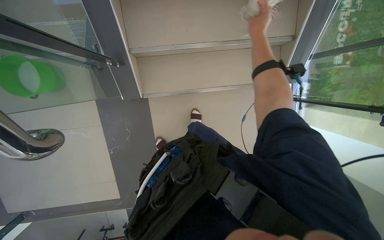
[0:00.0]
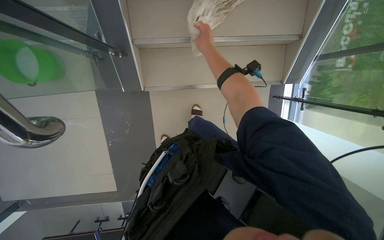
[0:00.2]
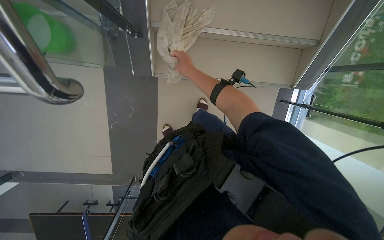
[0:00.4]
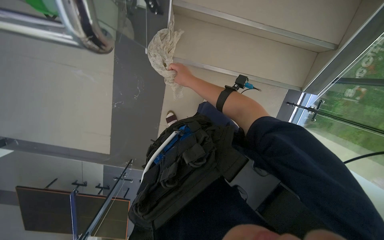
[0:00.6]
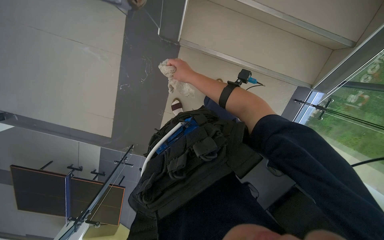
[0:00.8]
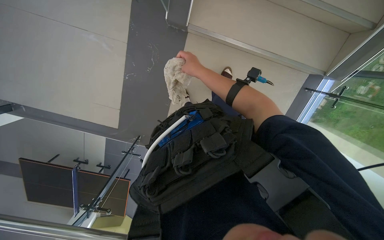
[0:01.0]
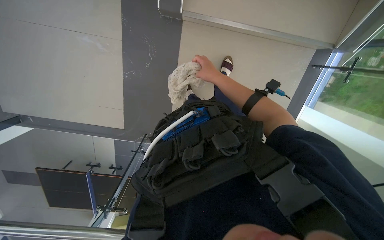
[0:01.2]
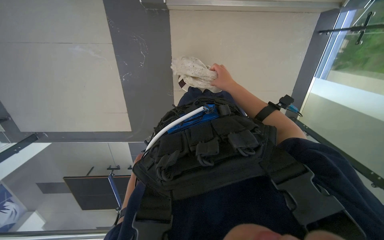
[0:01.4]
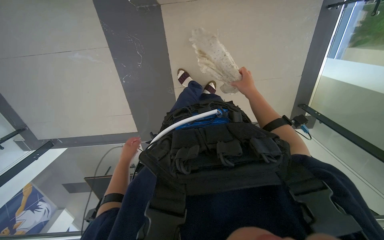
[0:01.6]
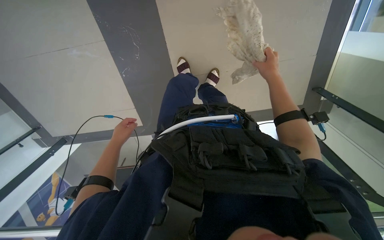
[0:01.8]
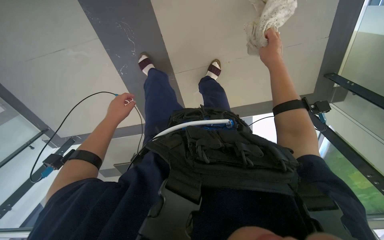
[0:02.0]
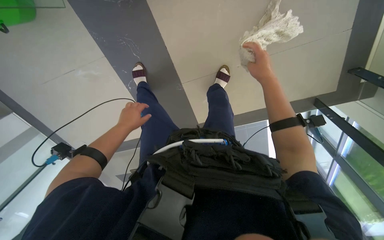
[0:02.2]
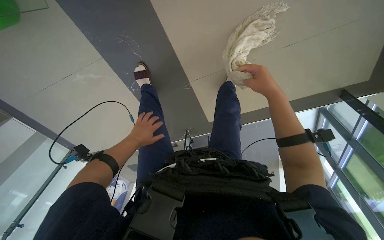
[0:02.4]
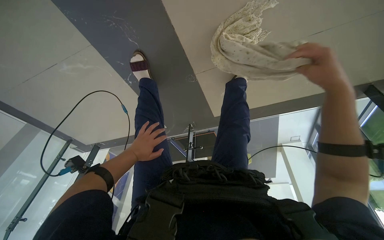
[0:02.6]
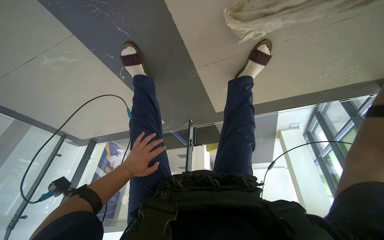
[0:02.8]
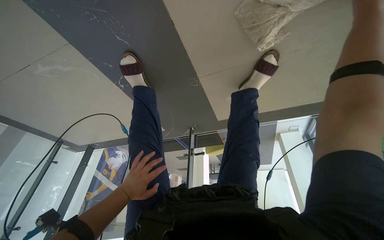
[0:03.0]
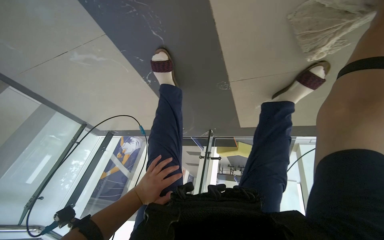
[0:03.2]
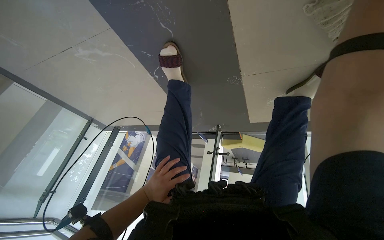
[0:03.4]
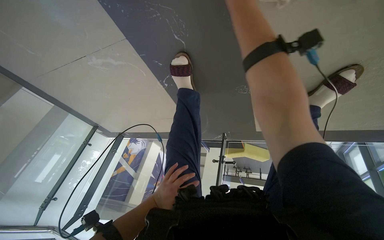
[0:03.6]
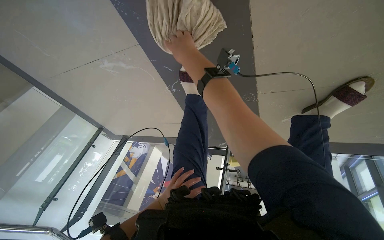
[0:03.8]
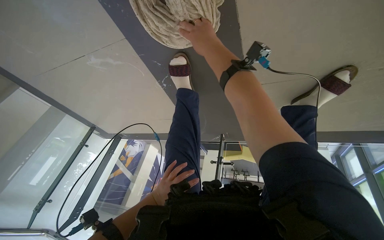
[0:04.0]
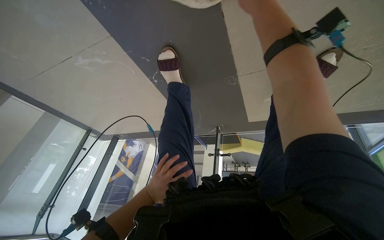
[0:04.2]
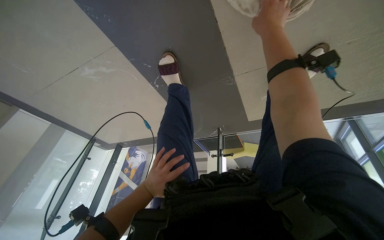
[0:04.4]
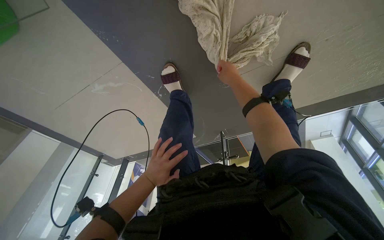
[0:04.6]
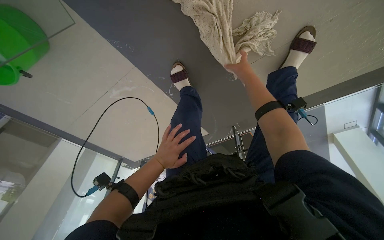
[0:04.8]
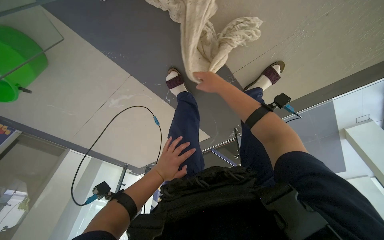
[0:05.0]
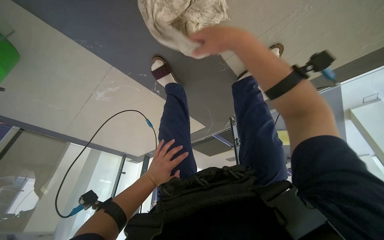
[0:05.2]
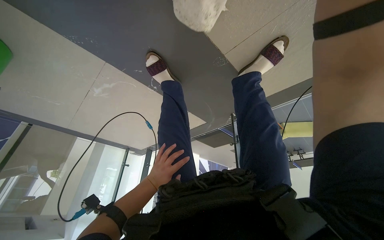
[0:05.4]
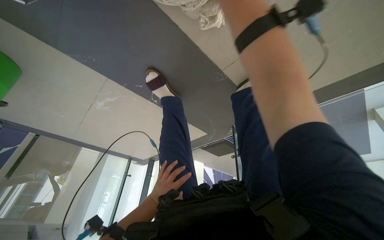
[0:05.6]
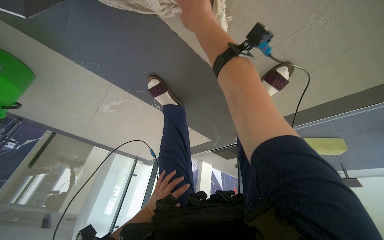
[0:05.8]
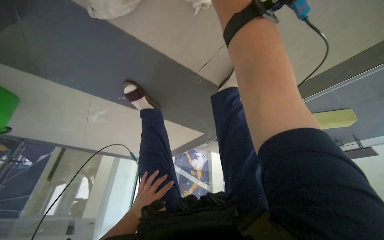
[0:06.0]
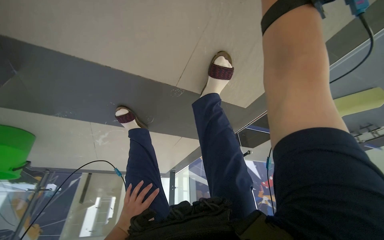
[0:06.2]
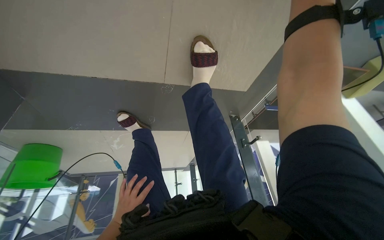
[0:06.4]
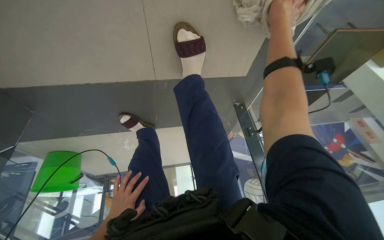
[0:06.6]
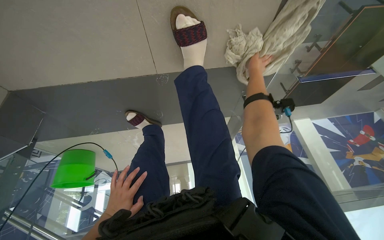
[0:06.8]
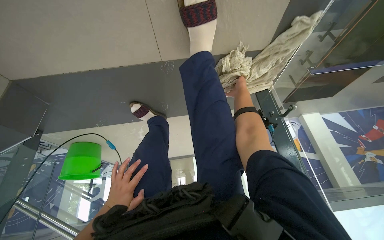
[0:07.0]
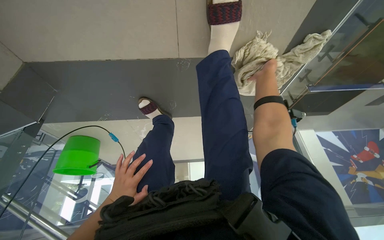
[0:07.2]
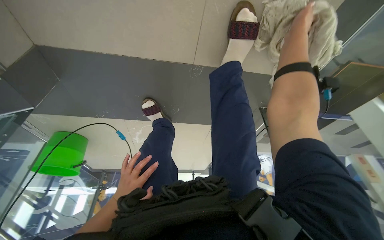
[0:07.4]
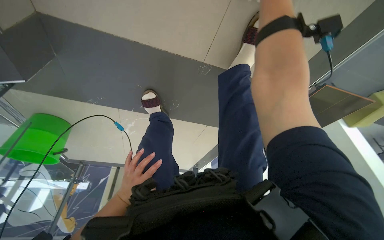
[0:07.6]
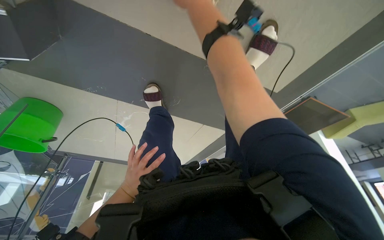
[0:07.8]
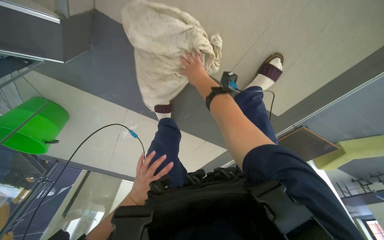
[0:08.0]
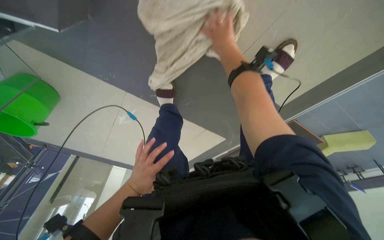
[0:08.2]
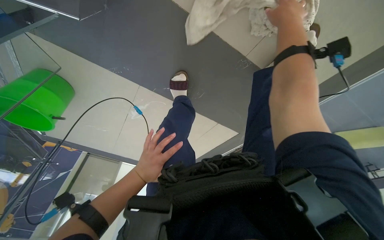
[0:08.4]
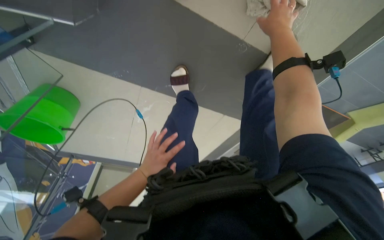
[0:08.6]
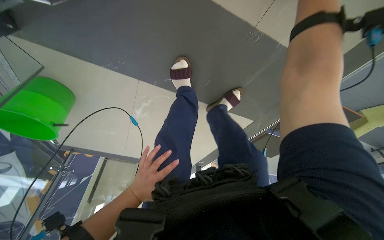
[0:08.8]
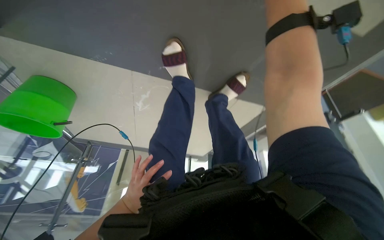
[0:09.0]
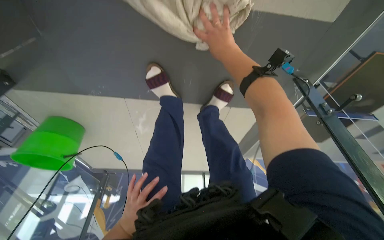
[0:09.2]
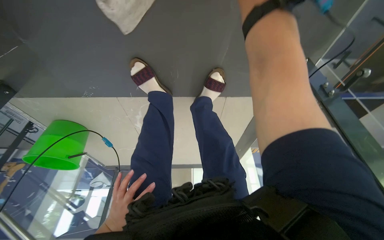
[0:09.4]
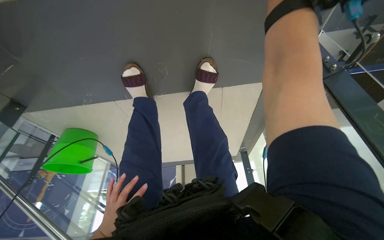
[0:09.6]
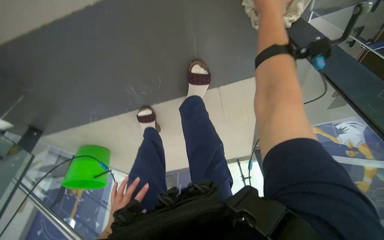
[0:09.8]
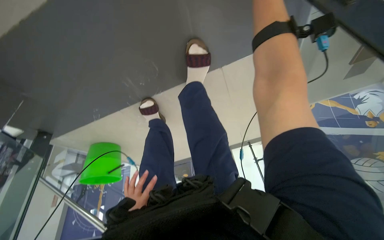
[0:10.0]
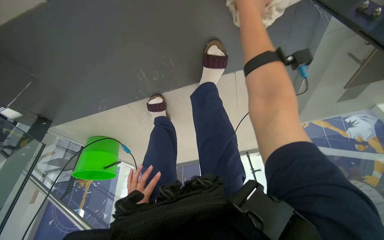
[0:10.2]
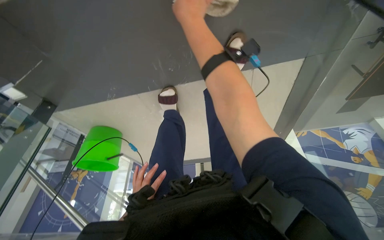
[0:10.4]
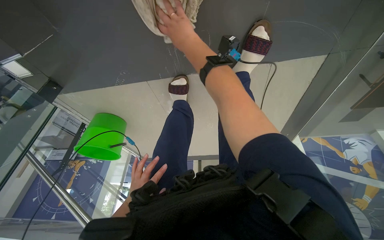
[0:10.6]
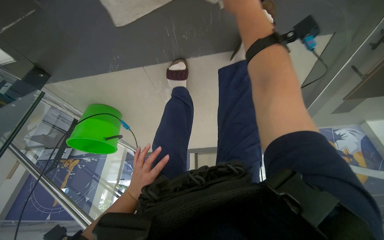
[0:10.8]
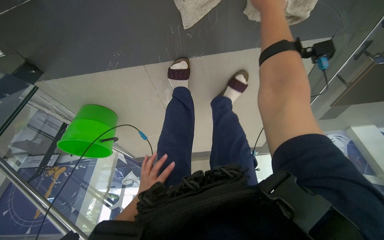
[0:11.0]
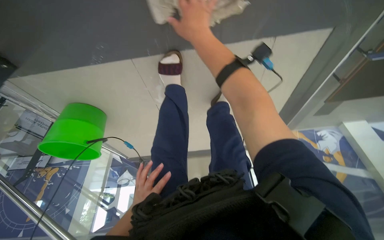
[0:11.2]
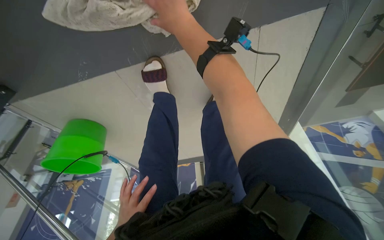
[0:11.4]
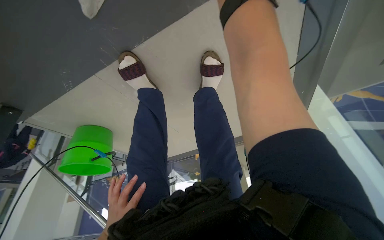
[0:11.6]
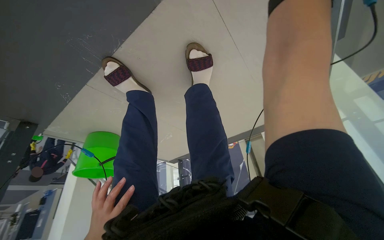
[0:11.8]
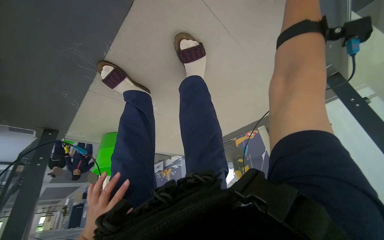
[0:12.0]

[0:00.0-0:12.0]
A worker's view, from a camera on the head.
Job: wiping surfaces.
The whole recording: Wiping glass railings. The worker wipes the glass railings and adjacent surfaces with a cloth.
0:00.0 to 0:01.6: The wearer looks roughly 15 degrees further downward. The right hand goes about 40 cm down the picture and farther from the camera, and goes to the left and returns, approximately 35 cm each way.
0:04.4 to 0:06.0: The view pans to the left by some 20 degrees.
0:09.0 to 0:10.4: The view swings about 25 degrees to the left.
0:10.4 to 0:12.0: The camera travels about 50 cm. The view swings some 20 degrees to the left.

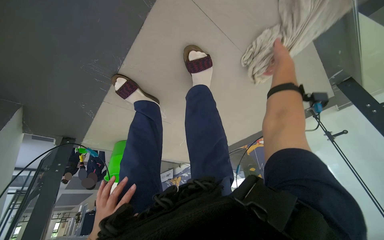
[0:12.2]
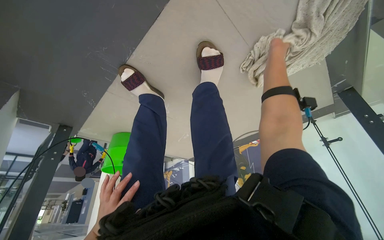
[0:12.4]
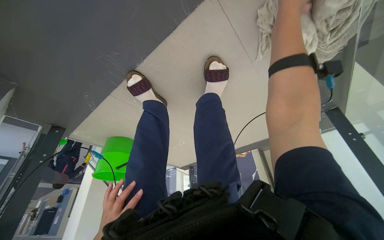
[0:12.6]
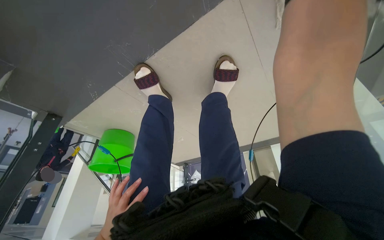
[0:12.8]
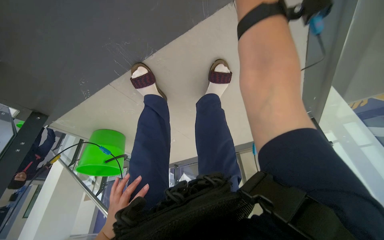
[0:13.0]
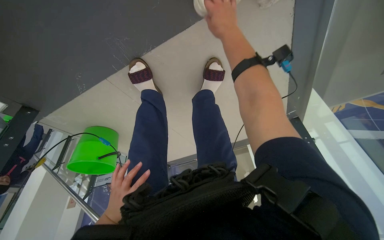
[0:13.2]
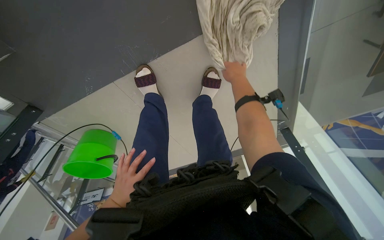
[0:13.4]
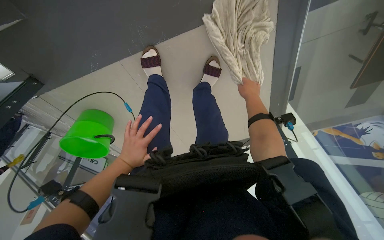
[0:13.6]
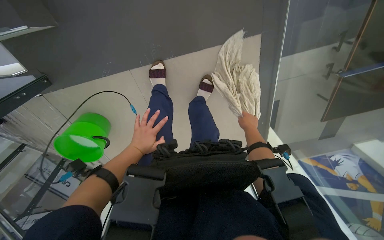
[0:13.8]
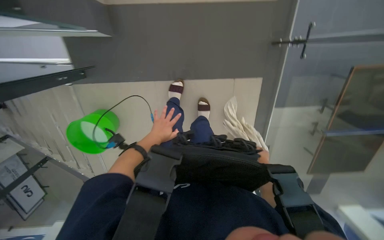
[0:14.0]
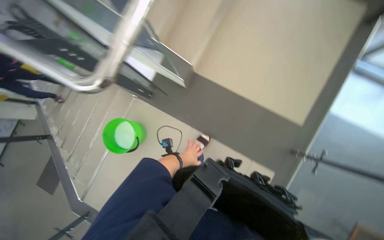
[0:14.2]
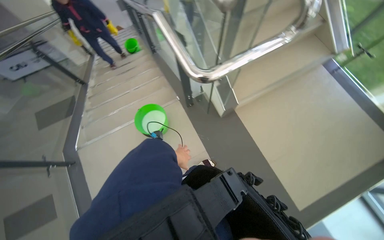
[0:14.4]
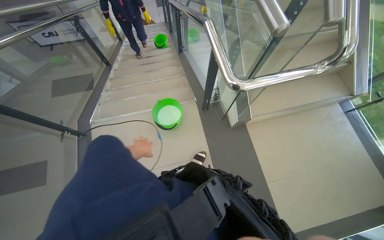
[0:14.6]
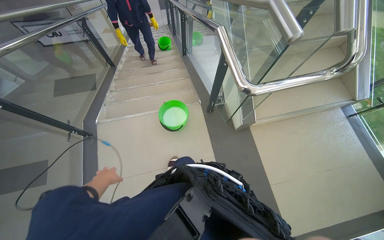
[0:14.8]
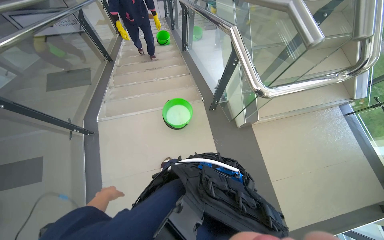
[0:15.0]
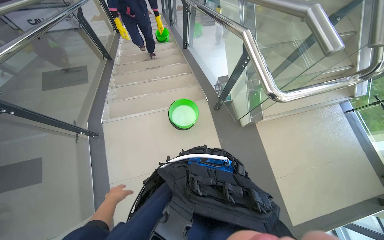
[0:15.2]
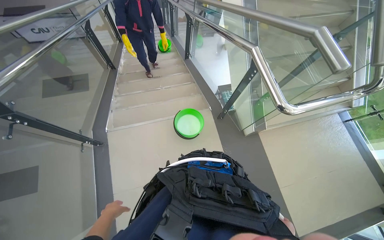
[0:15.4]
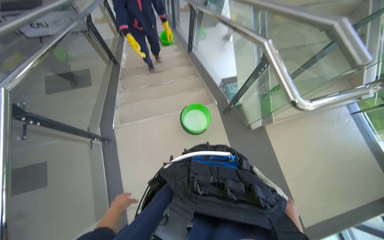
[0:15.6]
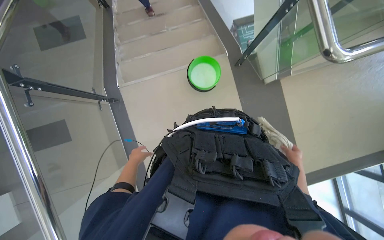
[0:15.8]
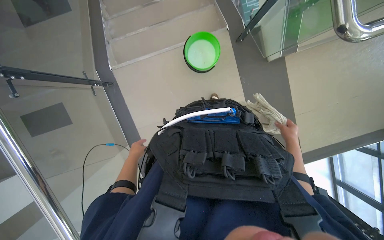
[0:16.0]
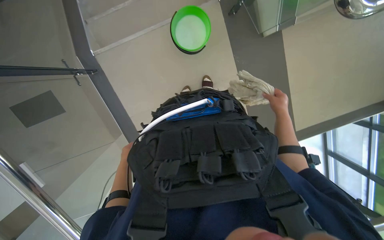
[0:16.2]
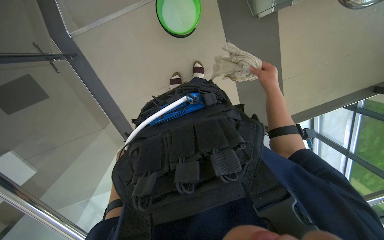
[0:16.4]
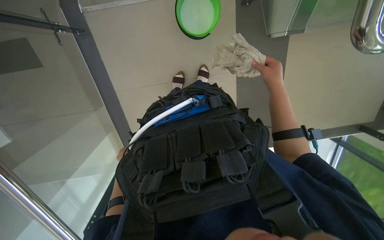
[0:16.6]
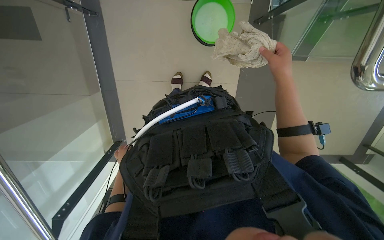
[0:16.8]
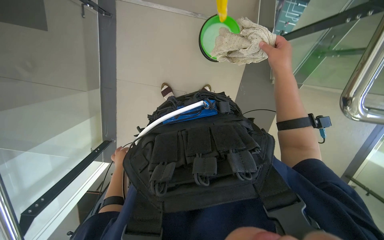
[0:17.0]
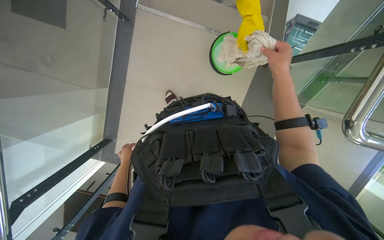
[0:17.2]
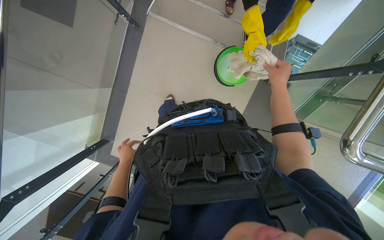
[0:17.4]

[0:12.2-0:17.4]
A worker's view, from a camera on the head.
Job: wiping surfaces.
The whole recording: Wiping glass railings. The worker wipes the glass railings and adjacent surfaces with a cloth.
0:12.2 to 0:14.0: The camera travels approximately 70 cm. The camera is aimed some 30 degrees further to the right. The wearer looks approximately 35 degrees further upward. The scene rotates clockwise by approximately 35 degrees.
0:14.0 to 0:15.6: The wearer moves about 90 cm. The view tips upward by roughly 35 degrees. Everything in view rotates about 80 degrees clockwise.
0:15.6 to 0:17.4: The view tilts roughly 30 degrees downward. Everything in view rotates roughly 35 degrees clockwise.

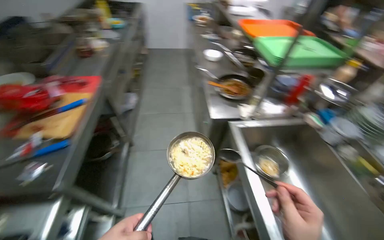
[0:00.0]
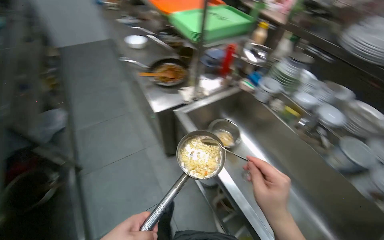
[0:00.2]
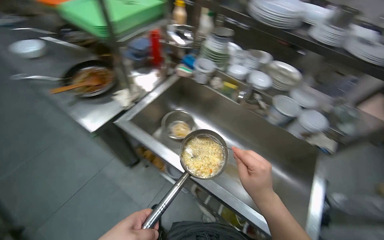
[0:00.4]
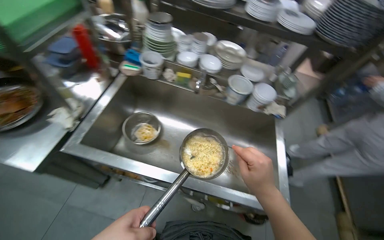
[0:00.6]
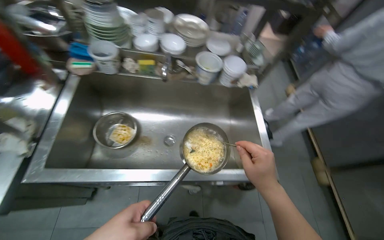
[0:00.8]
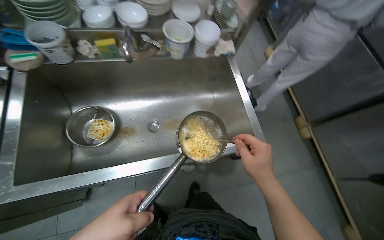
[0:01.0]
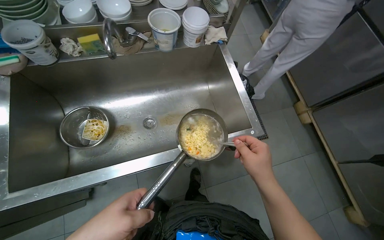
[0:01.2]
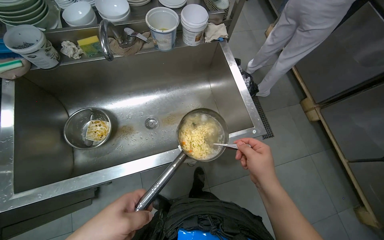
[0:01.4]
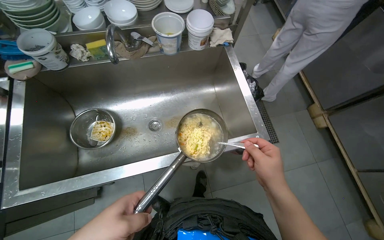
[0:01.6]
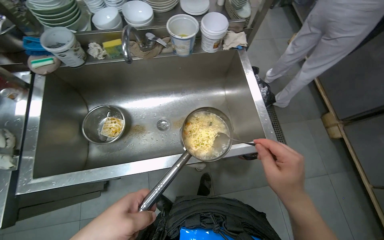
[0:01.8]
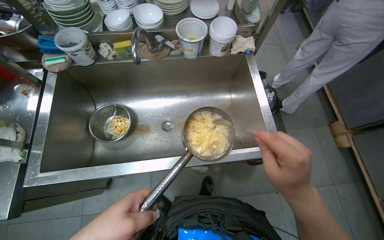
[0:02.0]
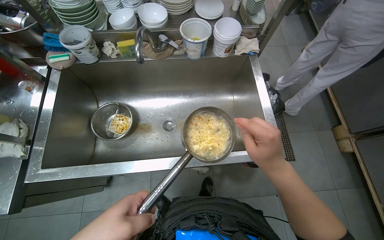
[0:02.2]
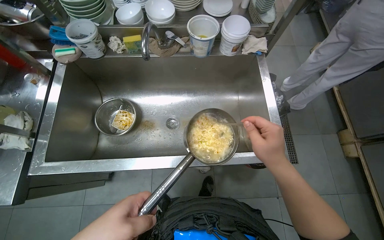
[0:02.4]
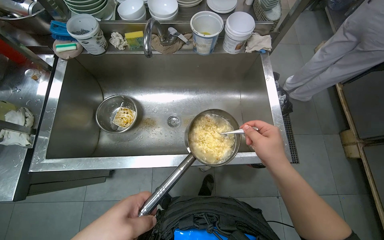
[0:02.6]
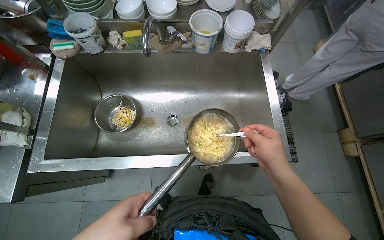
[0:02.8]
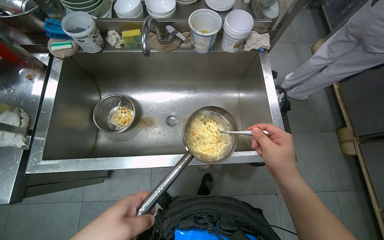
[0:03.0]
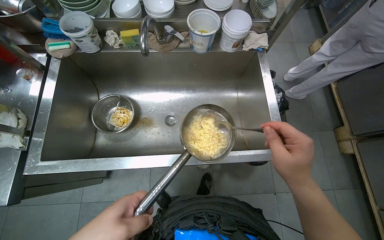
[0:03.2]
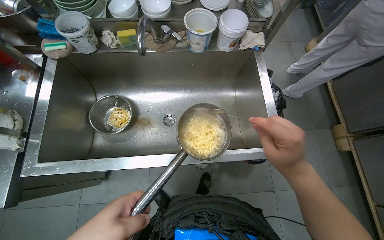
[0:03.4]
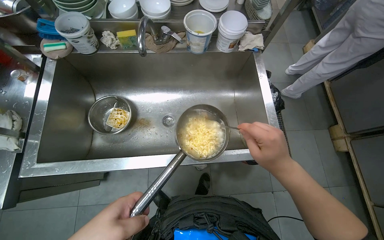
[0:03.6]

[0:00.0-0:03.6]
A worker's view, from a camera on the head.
Job: cooking food.
The whole recording: Stirring noodles in a pan. The worker stirs noodles and egg in a pan over the sink.
0:00.0 to 0:01.8: The head rotates roughly 90 degrees to the right. The wearer looks some 30 degrees further downward.
